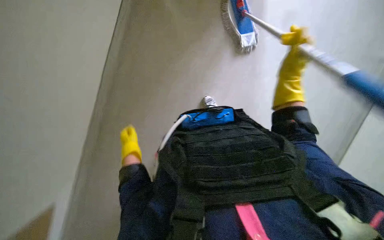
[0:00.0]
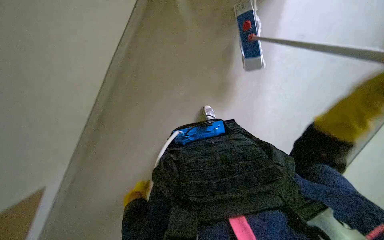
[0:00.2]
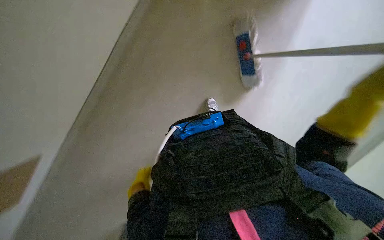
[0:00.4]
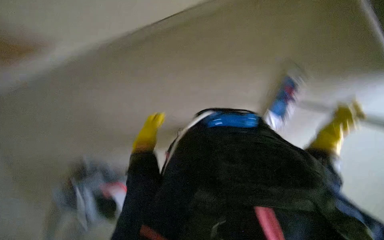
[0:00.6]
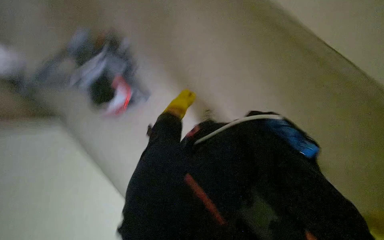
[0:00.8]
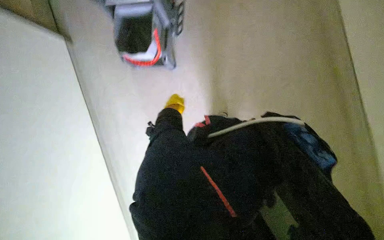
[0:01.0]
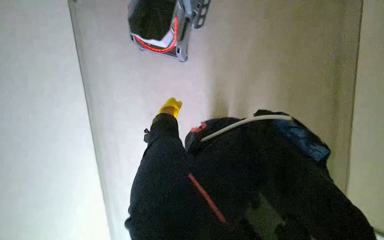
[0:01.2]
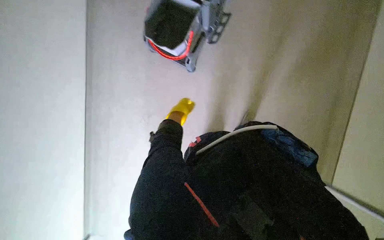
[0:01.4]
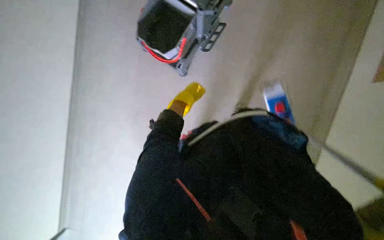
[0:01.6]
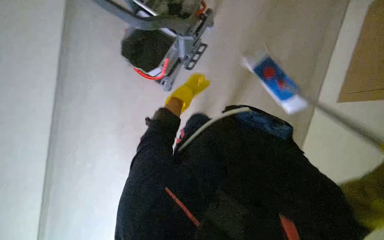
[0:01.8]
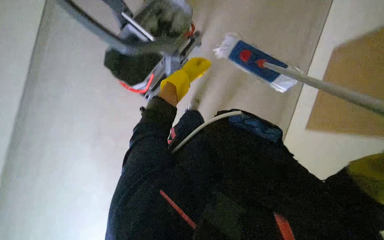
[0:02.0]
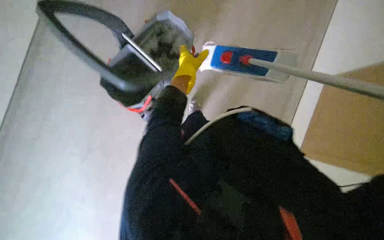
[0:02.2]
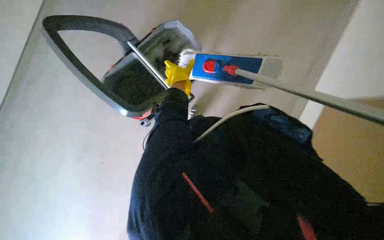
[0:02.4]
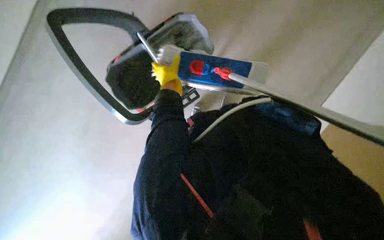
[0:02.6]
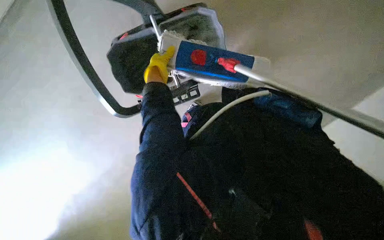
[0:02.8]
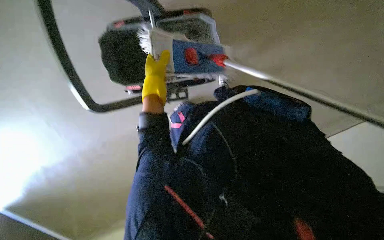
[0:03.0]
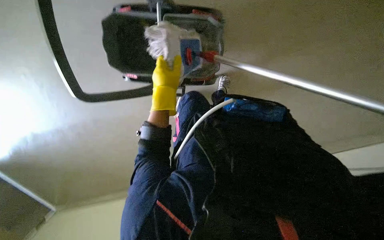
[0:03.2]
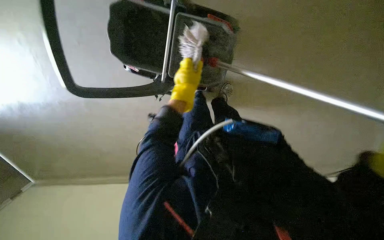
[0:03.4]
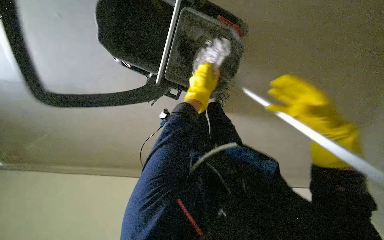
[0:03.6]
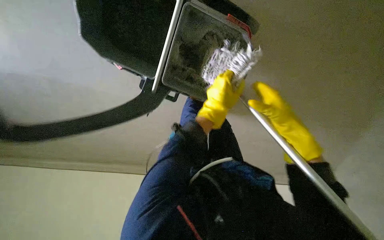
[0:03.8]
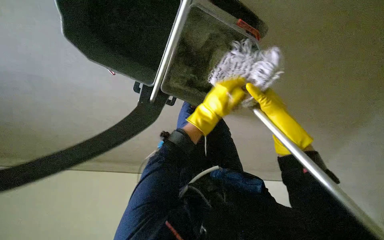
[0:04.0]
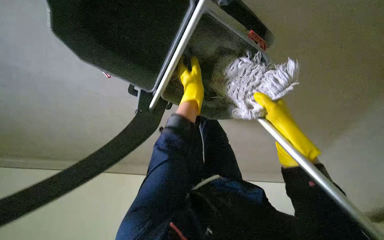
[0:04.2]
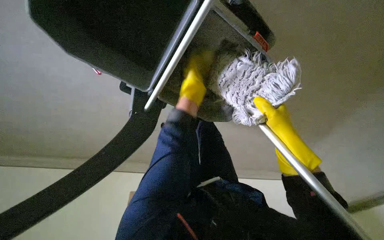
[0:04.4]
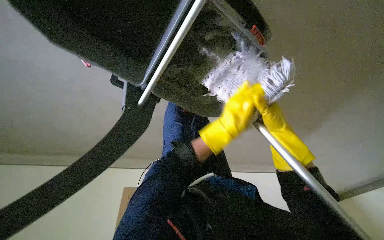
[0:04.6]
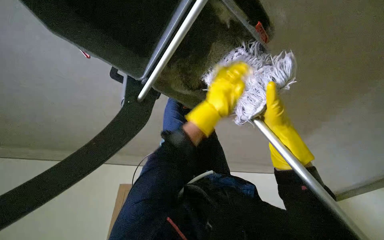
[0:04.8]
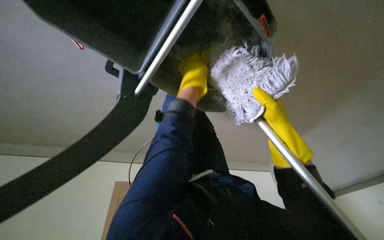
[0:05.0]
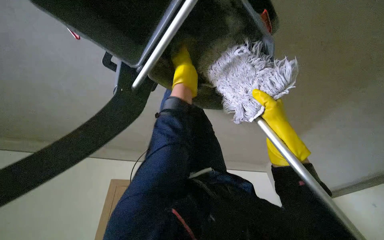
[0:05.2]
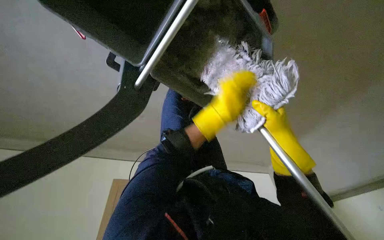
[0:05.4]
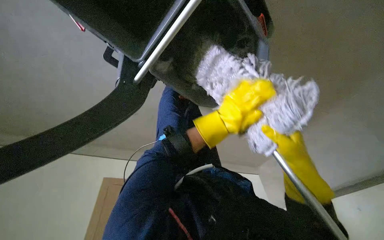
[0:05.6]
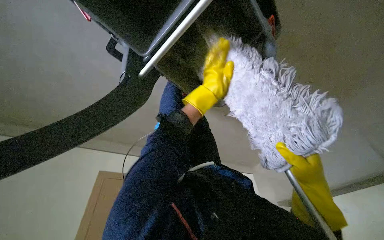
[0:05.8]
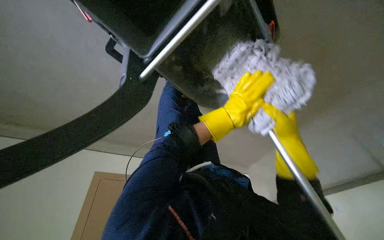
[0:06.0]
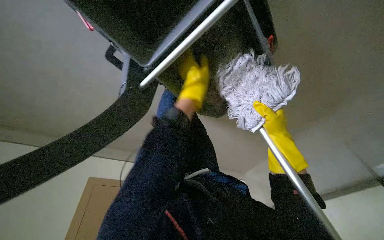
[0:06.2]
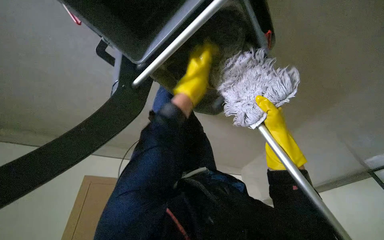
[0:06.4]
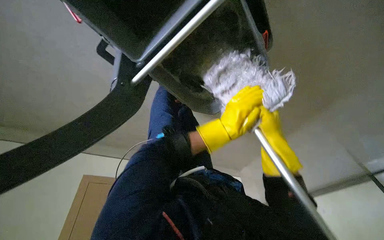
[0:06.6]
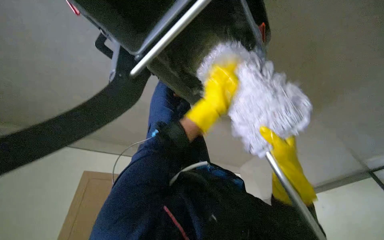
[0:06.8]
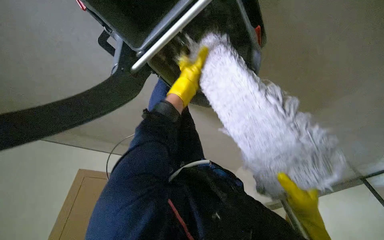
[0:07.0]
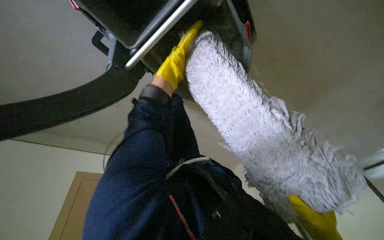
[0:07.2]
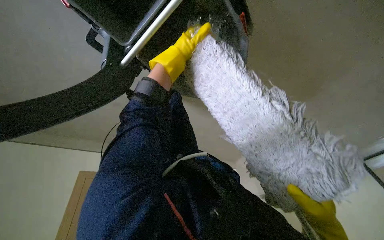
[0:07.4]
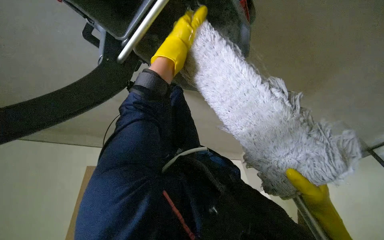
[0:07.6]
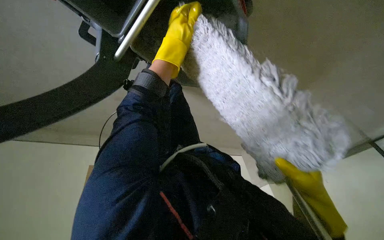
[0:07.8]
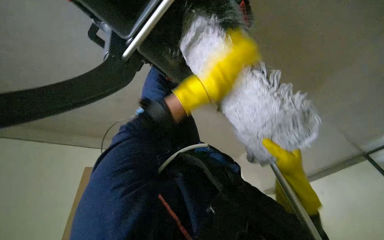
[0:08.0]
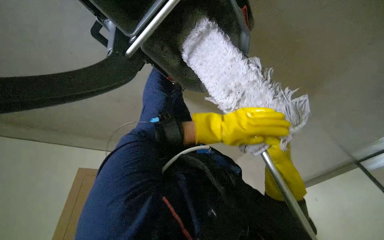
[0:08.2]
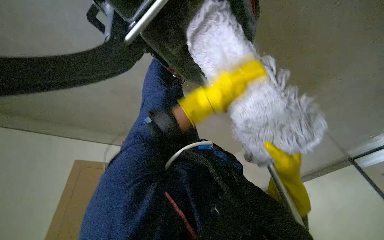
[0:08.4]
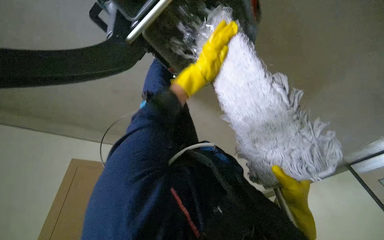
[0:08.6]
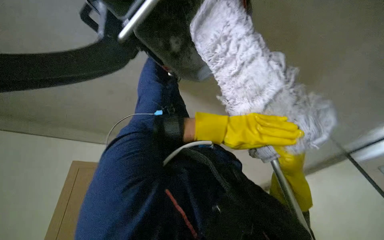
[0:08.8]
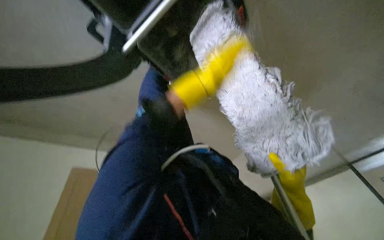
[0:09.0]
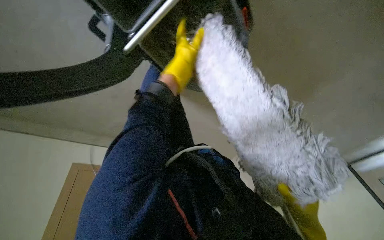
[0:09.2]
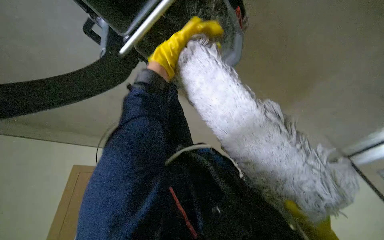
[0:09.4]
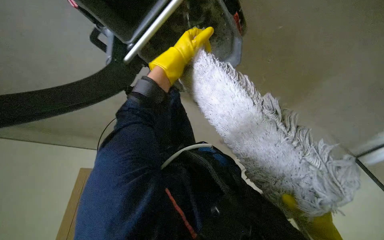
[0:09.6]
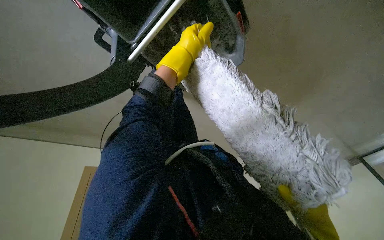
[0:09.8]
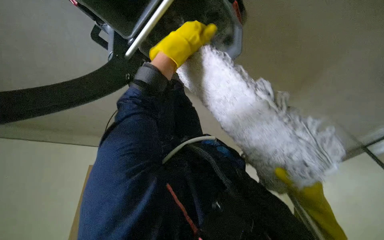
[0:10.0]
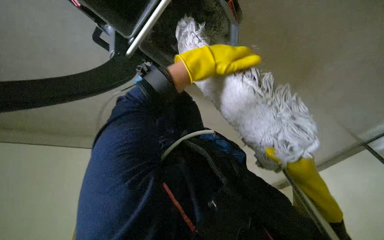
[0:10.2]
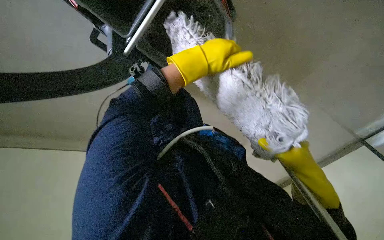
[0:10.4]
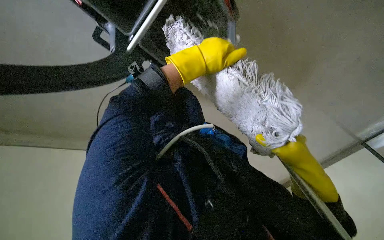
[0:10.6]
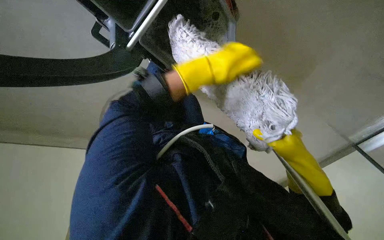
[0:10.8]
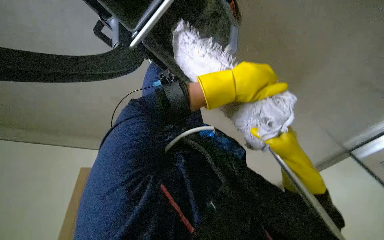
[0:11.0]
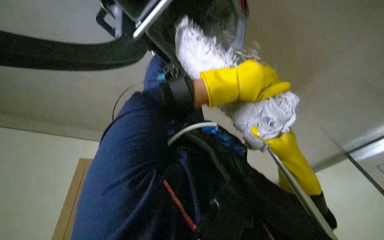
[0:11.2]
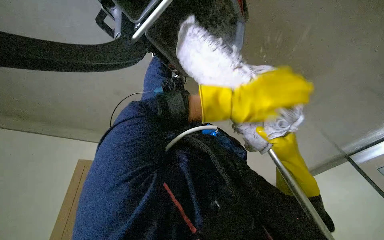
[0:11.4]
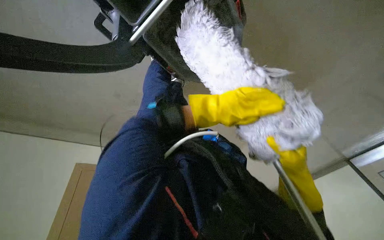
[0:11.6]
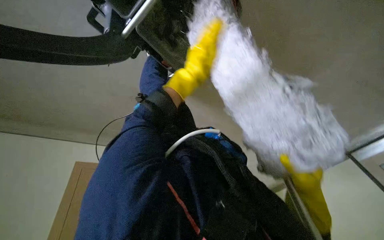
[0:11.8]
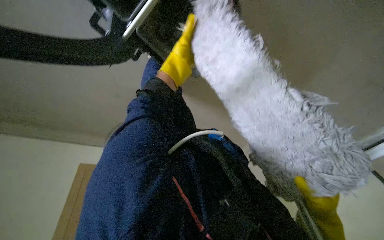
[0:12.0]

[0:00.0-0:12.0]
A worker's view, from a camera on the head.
Job: mopping floor.
The whole recording: Cleaning floor with mop. The worker mops the hallway floor, periodically wringing the mop in the bucket.
0:00.0 to 0:01.6: The scene rotates clockwise by some 50 degrees.
0:03.0 to 0:04.4: The view swings some 15 degrees to the right. The scene turns some 30 degrees clockwise in the picture.
0:04.4 to 0:06.0: The left hand moves up and down the picture over about 15 cm, changing direction 3 times. The right hand travels down the picture and back again, approximately 10 cm each way.
0:06.0 to 0:07.6: The left hand moves up and down the picture over approximately 30 cm, changing direction 2 times.
0:07.6 to 0:09.0: The right hand goes farther from the camera and returns, approximately 10 cm each way.
0:09.0 to 0:10.4: The left hand heads nearer to the camera, covering some 15 cm.
0:10.4 to 0:12.0: The left hand heads farther from the camera and to the left, covering roughly 25 cm.

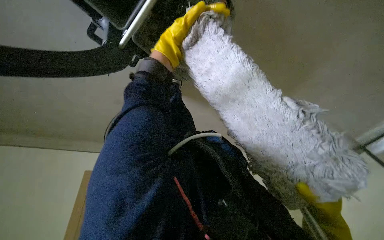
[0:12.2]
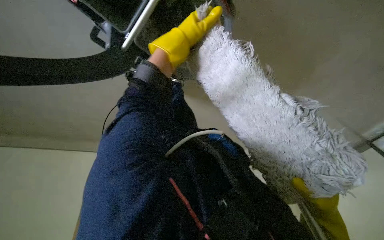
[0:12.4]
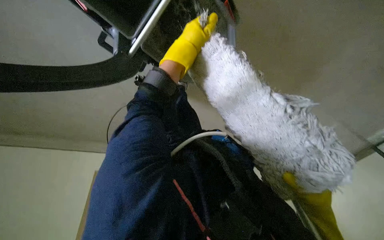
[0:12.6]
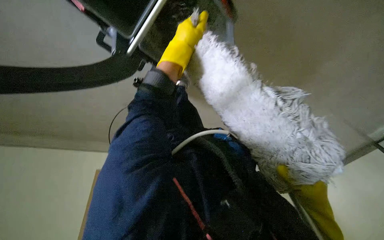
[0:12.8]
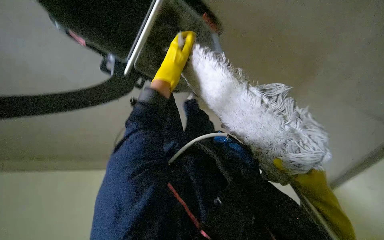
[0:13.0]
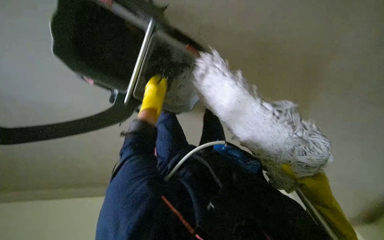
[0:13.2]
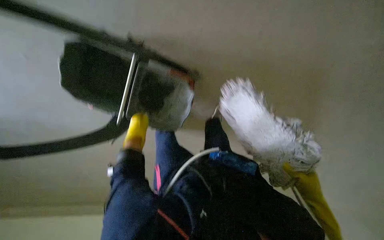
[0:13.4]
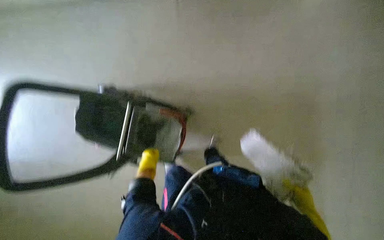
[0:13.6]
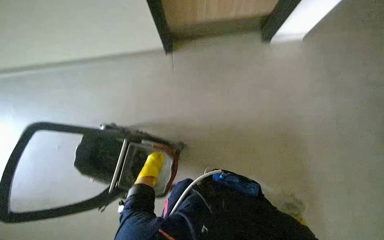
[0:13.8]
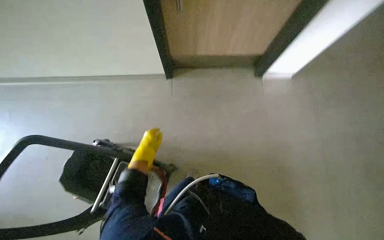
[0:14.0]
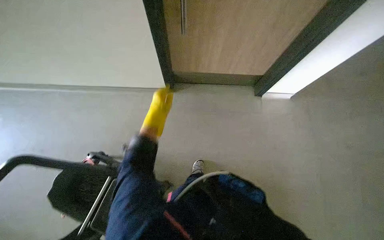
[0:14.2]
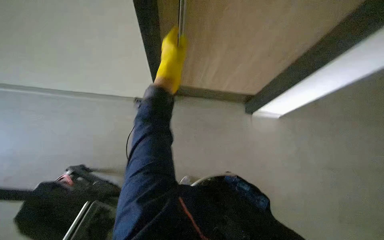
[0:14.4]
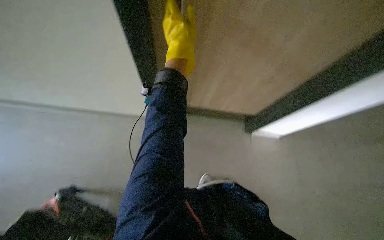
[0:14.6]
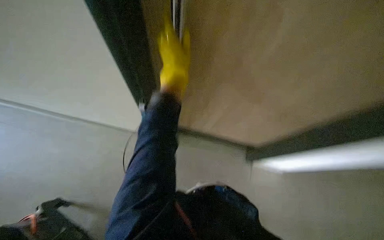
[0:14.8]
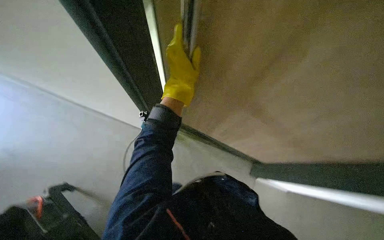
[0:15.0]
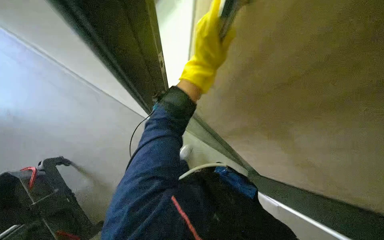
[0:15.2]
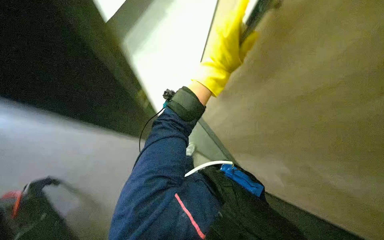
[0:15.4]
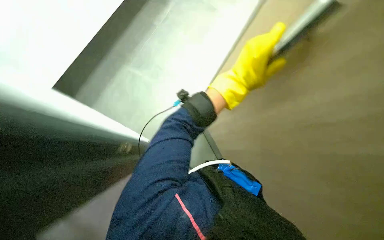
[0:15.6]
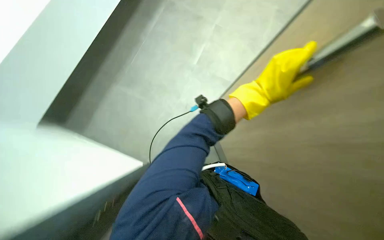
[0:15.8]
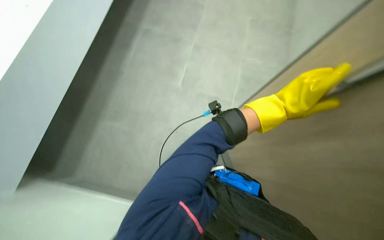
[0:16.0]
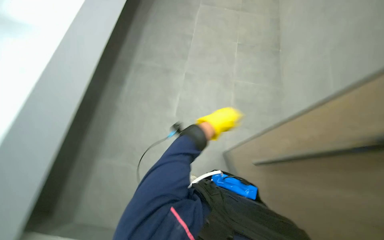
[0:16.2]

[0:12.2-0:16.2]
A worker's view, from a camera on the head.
Job: mopping floor.
The whole recording: Cleaning floor with mop. The worker mops the hallway floor, periodically wringing the mop in the bucket.
0:12.2 to 0:13.6: The camera travels about 50 cm. The wearer looks about 25 degrees further to the left. The wearer looks roughly 30 degrees further upward.
0:13.6 to 0:14.8: The wearer looks some 50 degrees further upward.
0:14.8 to 0:16.2: The left hand heads to the right and farther from the camera, covering some 20 cm.

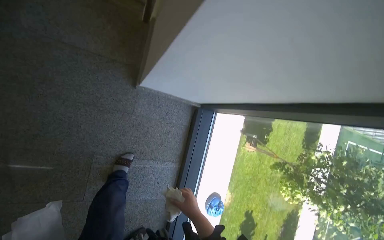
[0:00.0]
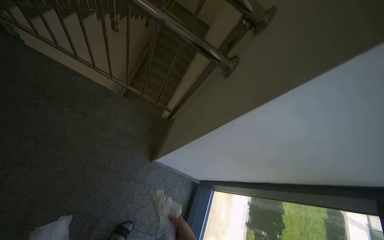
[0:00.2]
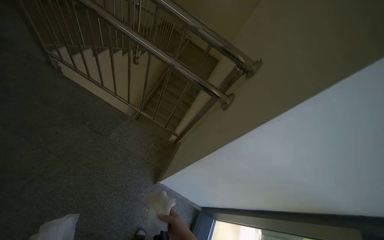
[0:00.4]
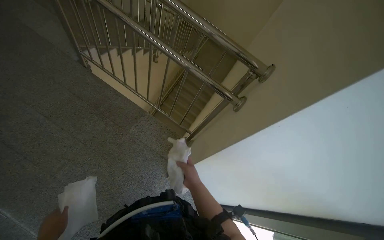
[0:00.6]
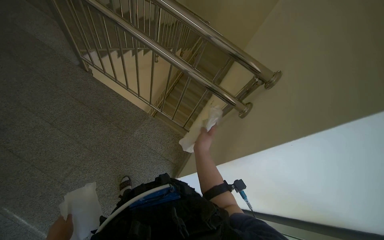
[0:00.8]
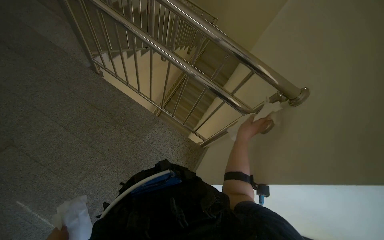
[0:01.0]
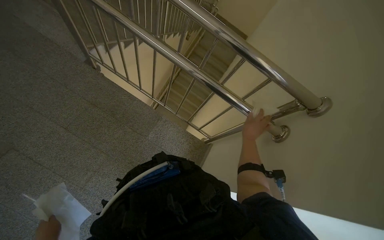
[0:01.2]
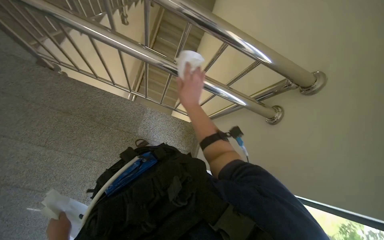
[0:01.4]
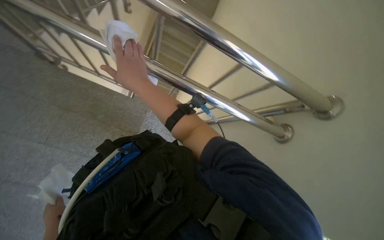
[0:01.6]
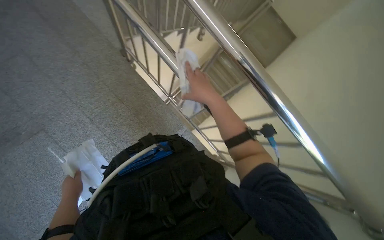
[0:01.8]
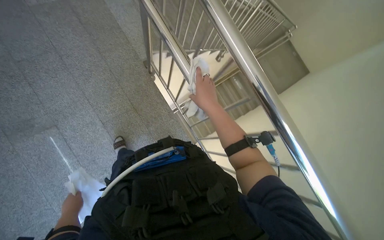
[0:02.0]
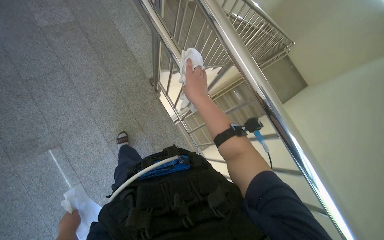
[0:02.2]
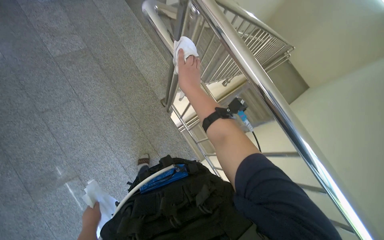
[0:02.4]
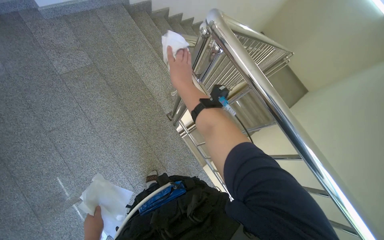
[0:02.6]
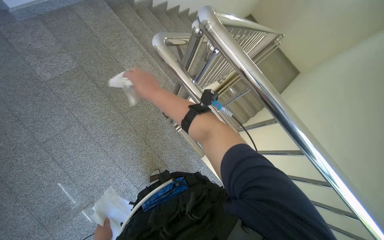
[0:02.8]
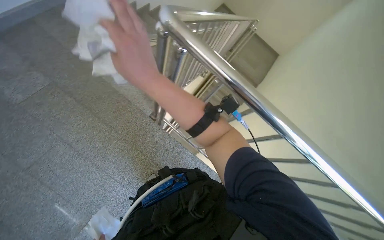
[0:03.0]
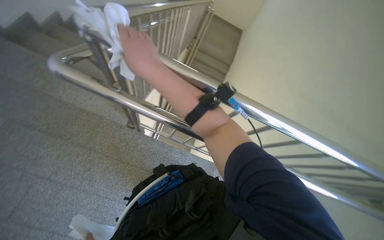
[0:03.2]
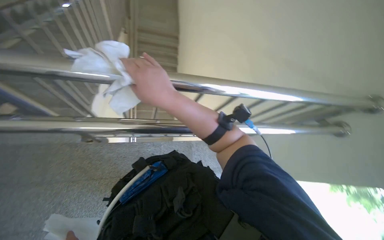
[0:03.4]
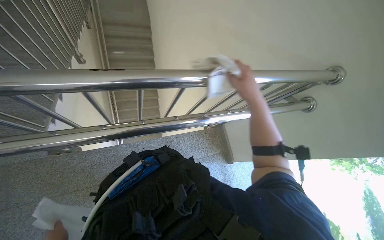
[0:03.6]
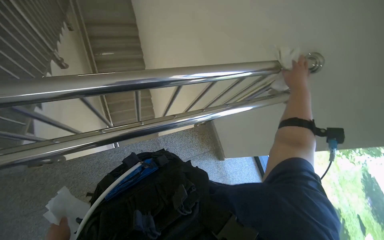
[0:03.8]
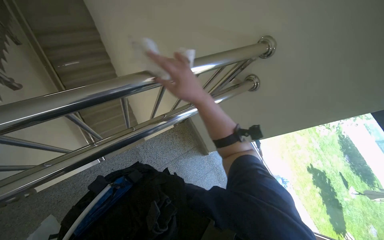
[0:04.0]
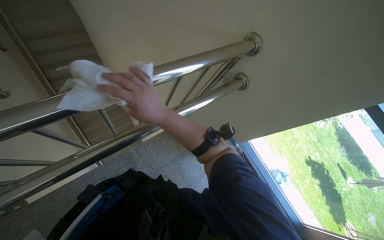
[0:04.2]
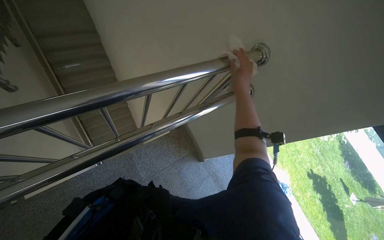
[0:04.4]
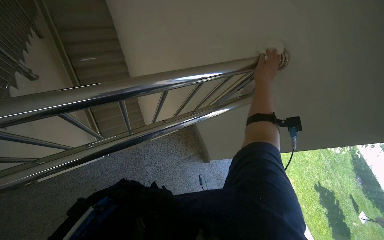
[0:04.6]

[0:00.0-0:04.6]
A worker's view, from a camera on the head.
Job: wiping surfaces.
The whole recording: Wiping metal stair railing. The worker wipes the metal handrail of the stairs with a cloth.
0:00.0 to 0:01.6: The camera is carried roughly 50 cm.
0:03.0 to 0:04.6: The camera travels approximately 60 cm. The wearer looks roughly 40 degrees further to the right.
